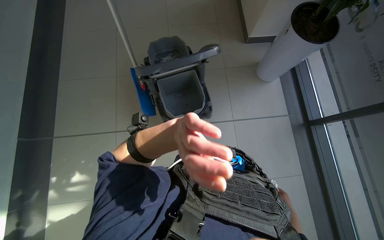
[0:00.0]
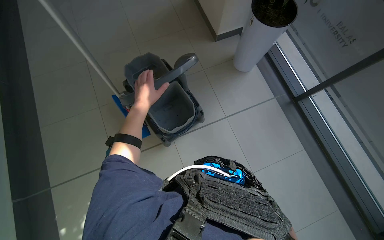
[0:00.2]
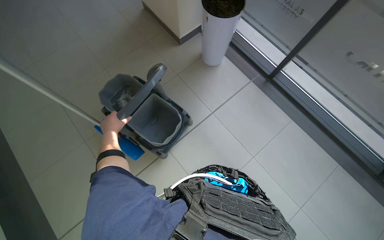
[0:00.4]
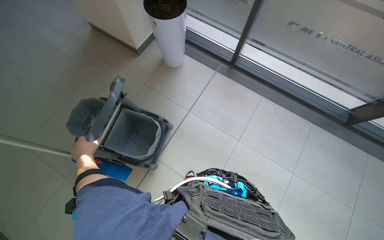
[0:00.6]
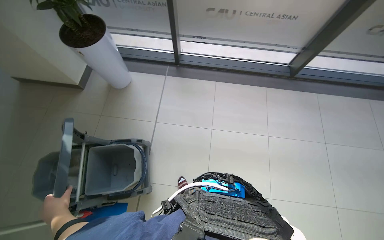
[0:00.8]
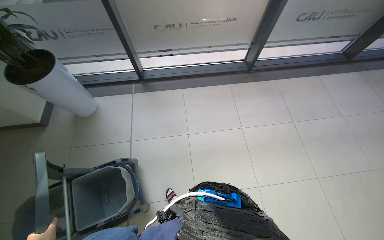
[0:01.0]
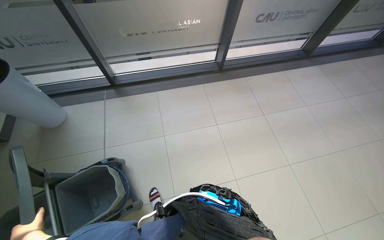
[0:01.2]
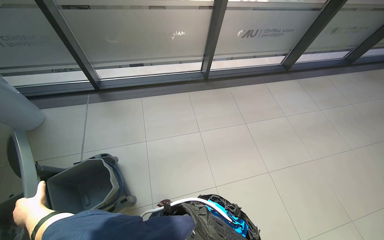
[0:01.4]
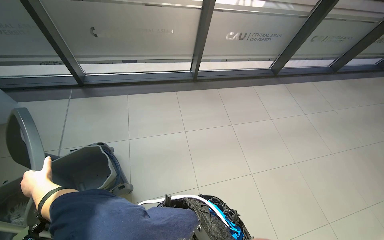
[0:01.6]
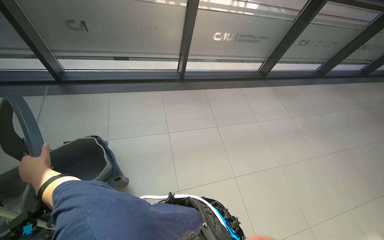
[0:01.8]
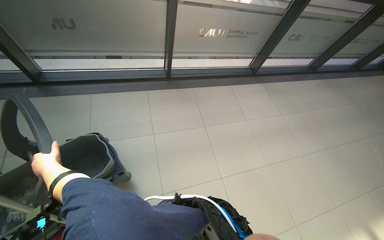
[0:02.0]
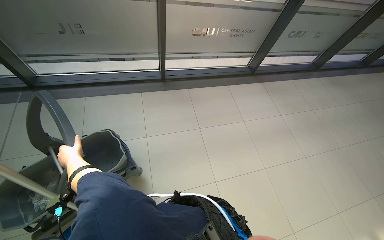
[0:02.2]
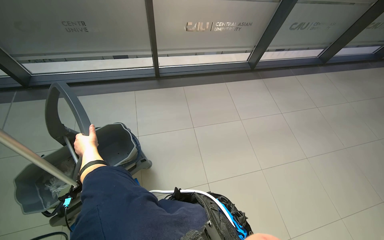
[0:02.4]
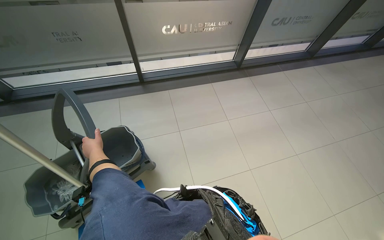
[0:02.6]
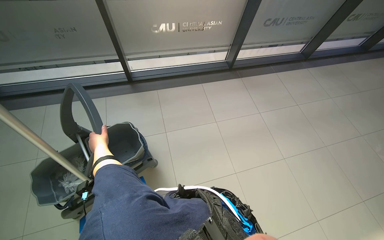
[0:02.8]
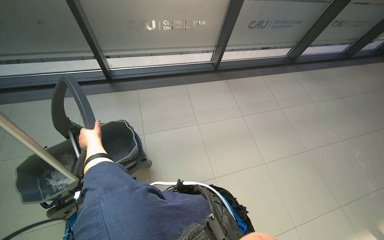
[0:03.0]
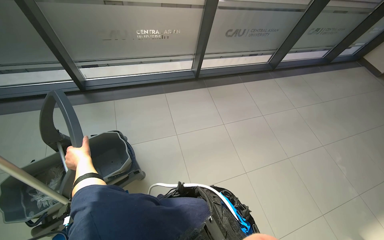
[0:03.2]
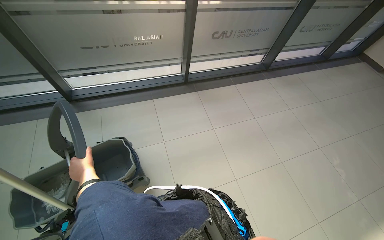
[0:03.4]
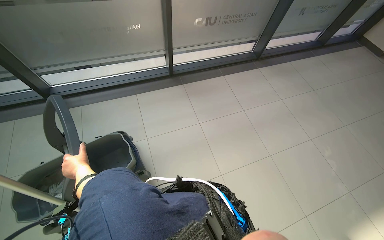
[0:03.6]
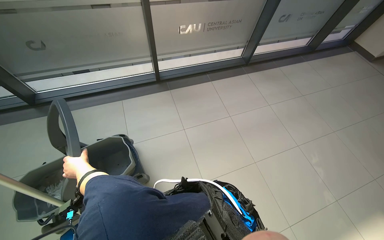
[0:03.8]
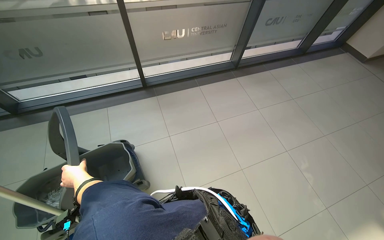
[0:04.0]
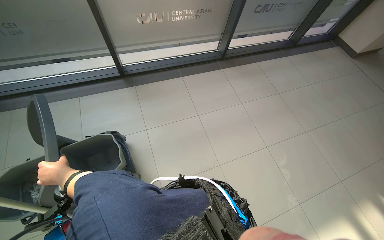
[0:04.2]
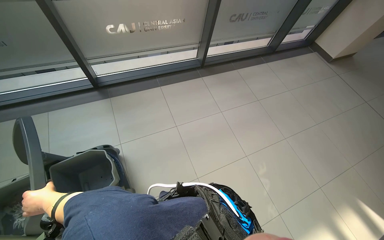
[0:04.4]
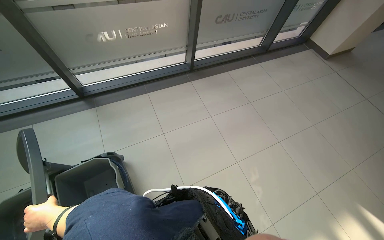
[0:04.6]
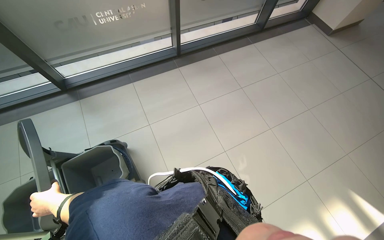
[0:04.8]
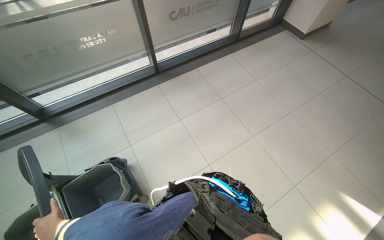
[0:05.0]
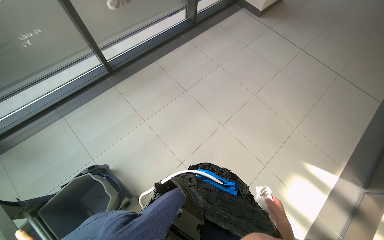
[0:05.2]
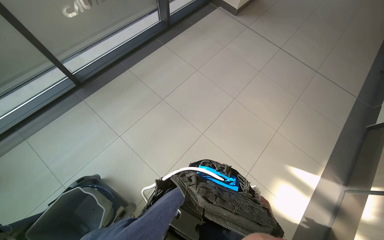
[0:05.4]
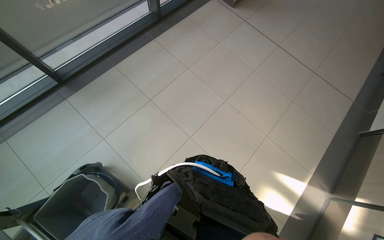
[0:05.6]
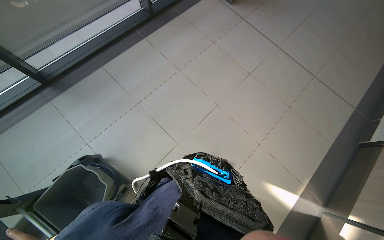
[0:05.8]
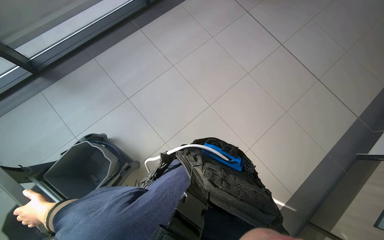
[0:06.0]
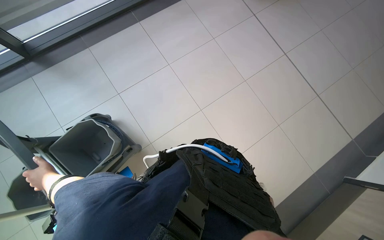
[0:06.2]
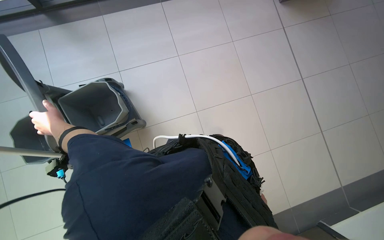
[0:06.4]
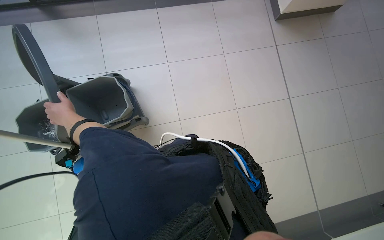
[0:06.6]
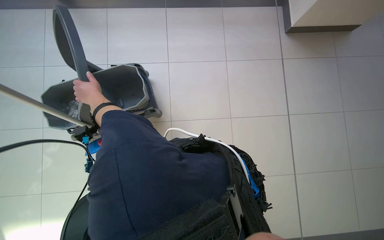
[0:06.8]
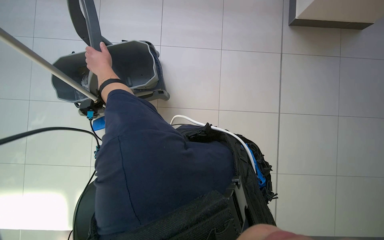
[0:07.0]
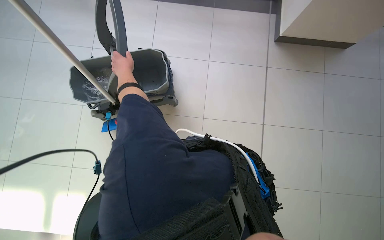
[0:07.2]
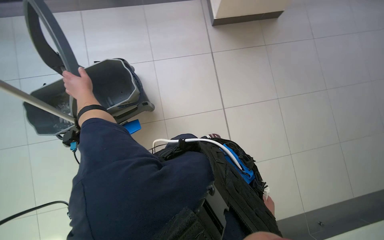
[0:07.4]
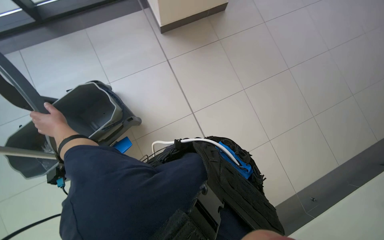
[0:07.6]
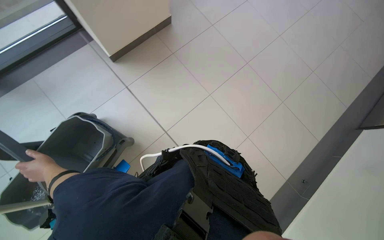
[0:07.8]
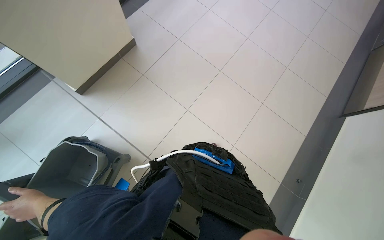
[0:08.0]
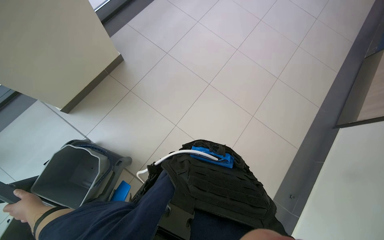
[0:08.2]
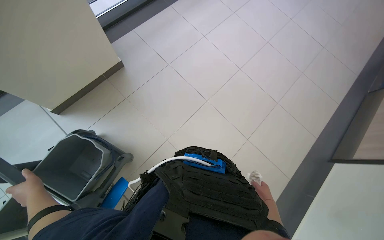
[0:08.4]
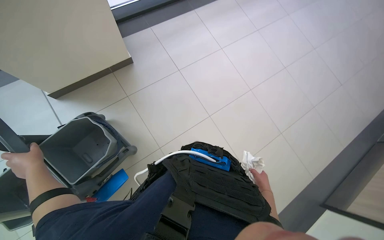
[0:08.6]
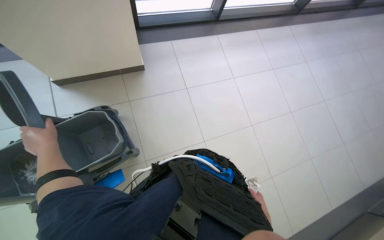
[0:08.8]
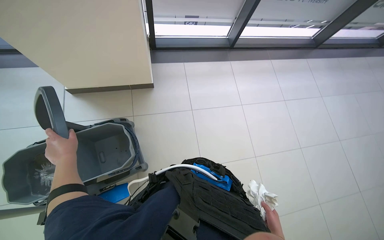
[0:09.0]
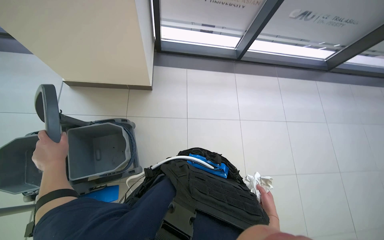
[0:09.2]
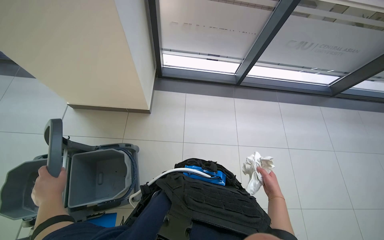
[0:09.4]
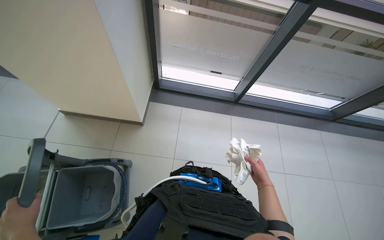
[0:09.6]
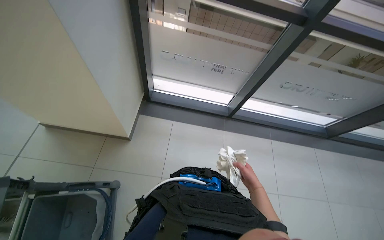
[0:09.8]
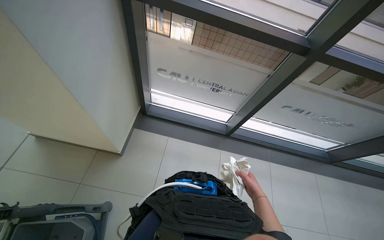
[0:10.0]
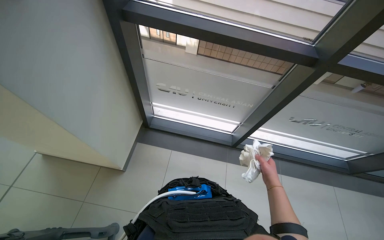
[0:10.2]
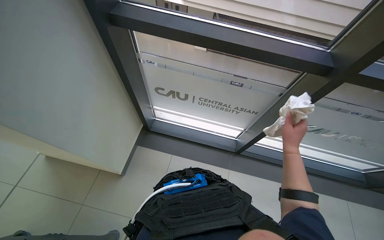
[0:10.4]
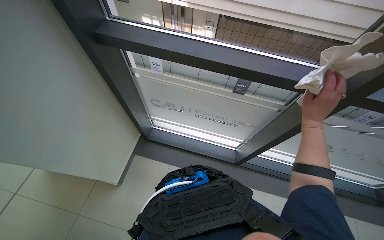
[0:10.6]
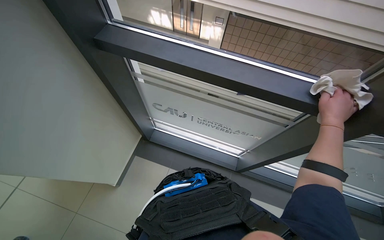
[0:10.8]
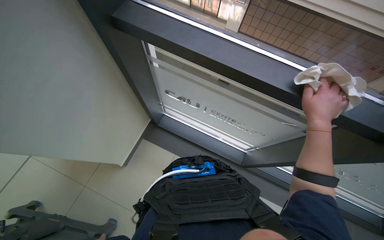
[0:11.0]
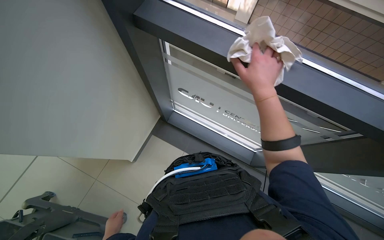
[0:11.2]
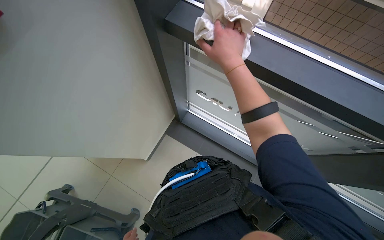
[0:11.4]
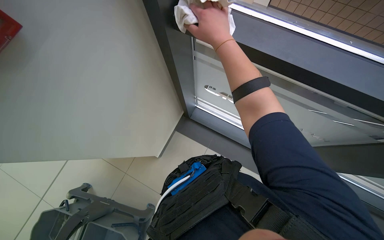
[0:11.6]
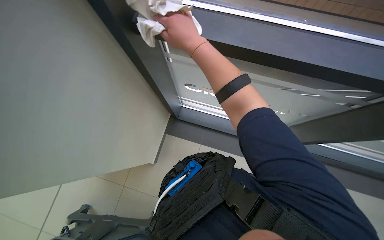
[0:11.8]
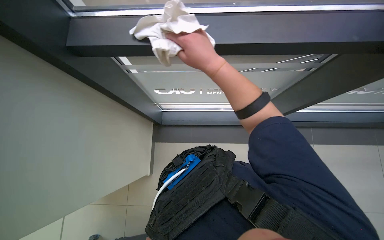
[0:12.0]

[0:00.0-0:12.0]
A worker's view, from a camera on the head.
Job: wiping surfaces.
The whole recording: Wiping glass partition. The worker wipes the glass partition with a white cloth.
0:00.0 to 0:01.6: The wearer's head swings approximately 100 degrees to the right.
0:01.6 to 0:03.0: The camera is carried to the right, some 1 m.
0:03.0 to 0:04.4: The camera is carried to the right, about 1.5 m.
0:04.4 to 0:06.0: The head travels approximately 1 m. The wearer looks about 20 degrees further downward.
0:07.6 to 0:09.0: The view tips upward by approximately 15 degrees. The right hand moves nearer and farther over about 15 cm, changing direction 2 times. The left hand reaches approximately 5 cm down the picture, then returns.

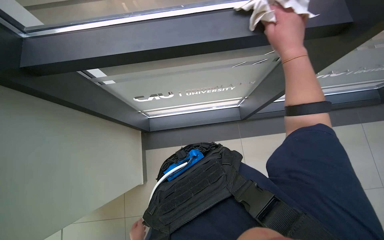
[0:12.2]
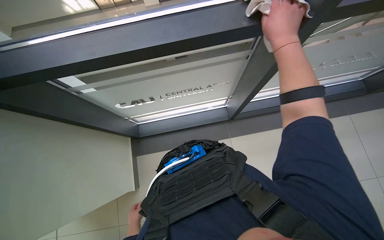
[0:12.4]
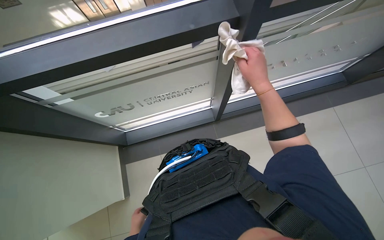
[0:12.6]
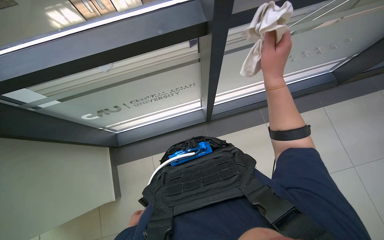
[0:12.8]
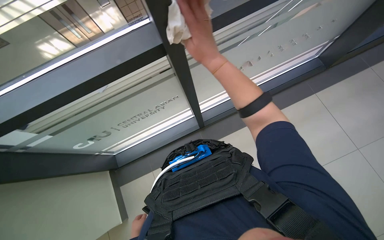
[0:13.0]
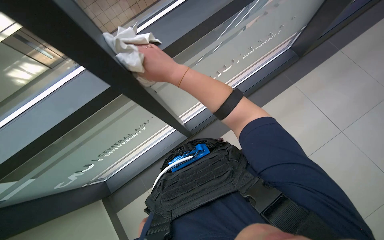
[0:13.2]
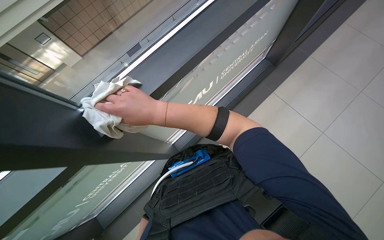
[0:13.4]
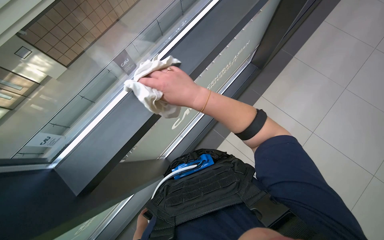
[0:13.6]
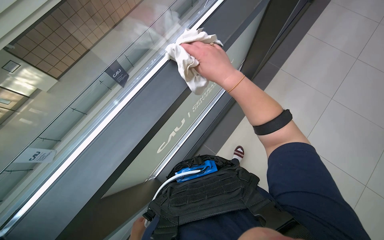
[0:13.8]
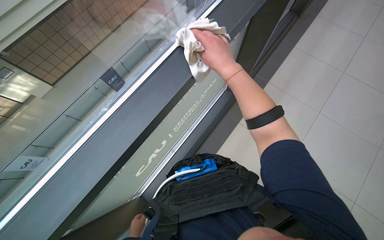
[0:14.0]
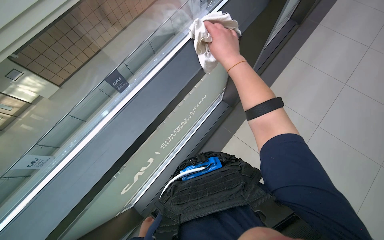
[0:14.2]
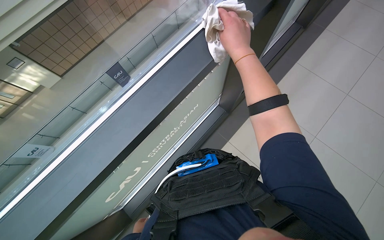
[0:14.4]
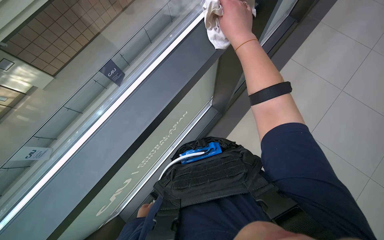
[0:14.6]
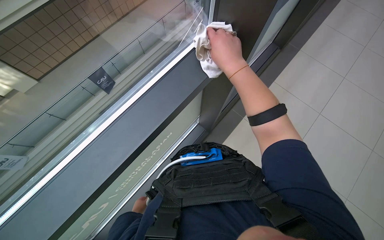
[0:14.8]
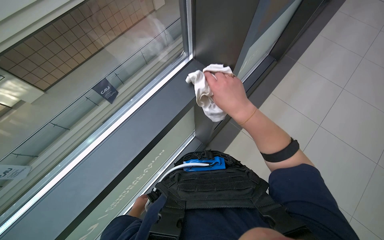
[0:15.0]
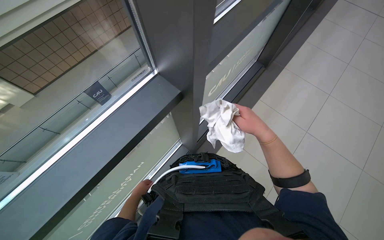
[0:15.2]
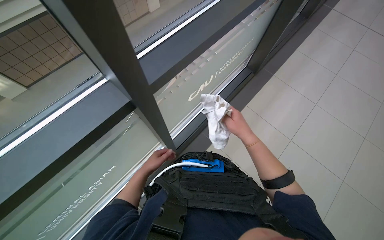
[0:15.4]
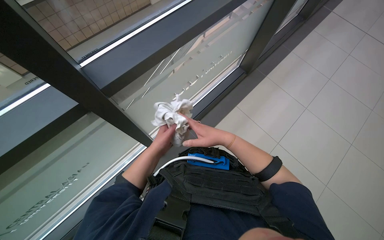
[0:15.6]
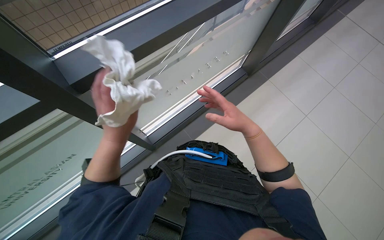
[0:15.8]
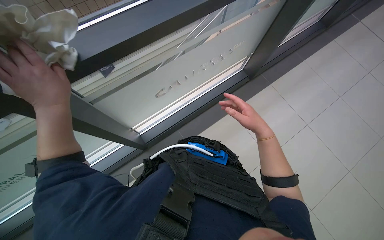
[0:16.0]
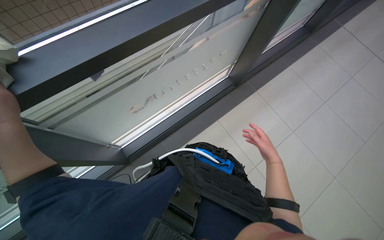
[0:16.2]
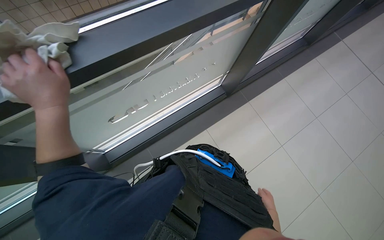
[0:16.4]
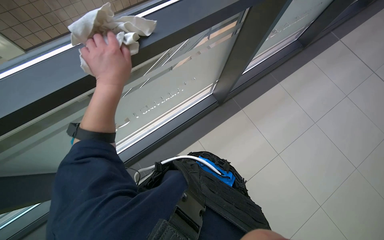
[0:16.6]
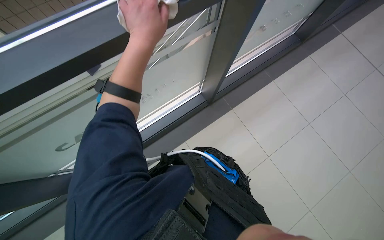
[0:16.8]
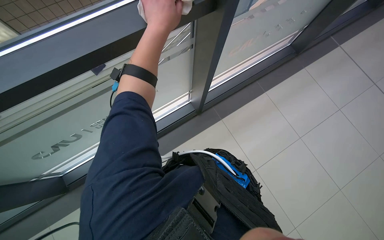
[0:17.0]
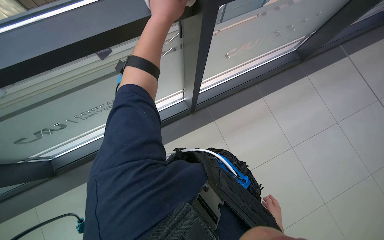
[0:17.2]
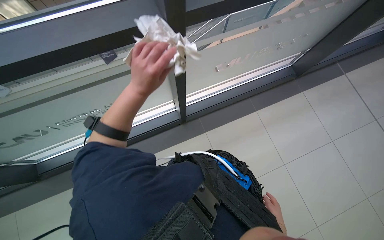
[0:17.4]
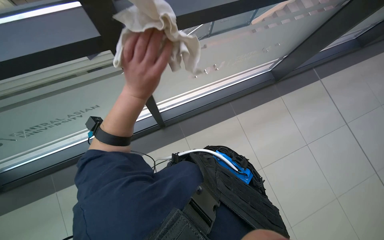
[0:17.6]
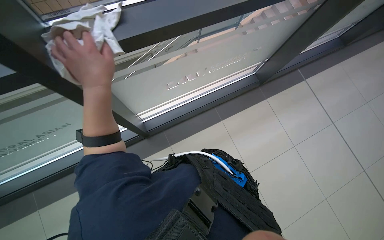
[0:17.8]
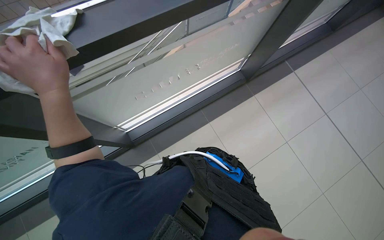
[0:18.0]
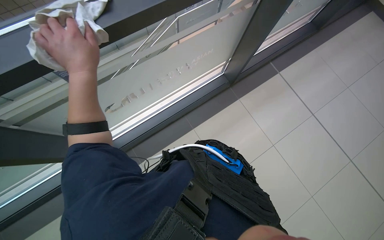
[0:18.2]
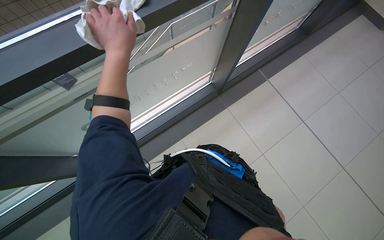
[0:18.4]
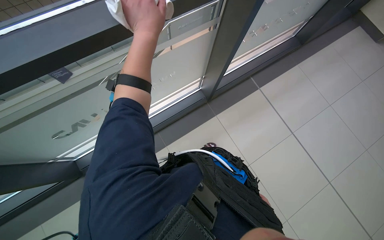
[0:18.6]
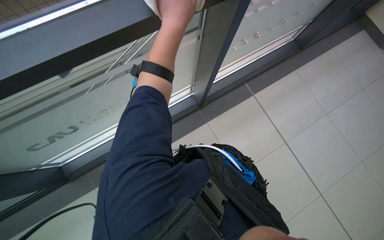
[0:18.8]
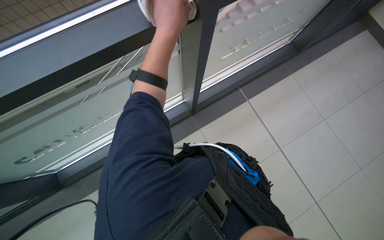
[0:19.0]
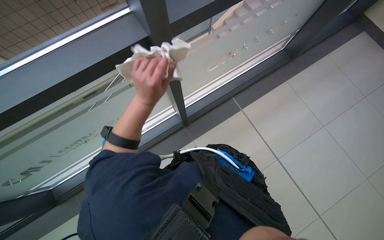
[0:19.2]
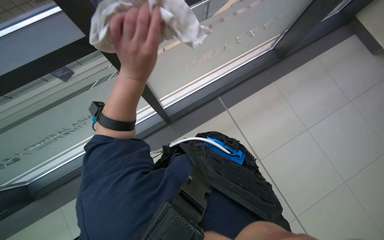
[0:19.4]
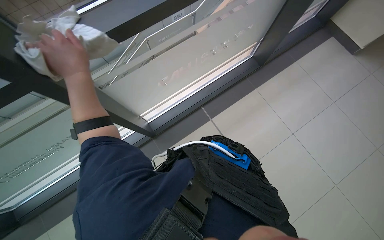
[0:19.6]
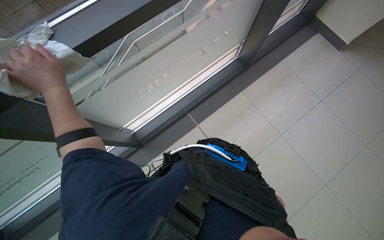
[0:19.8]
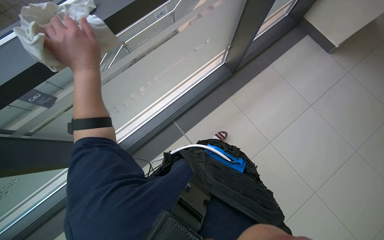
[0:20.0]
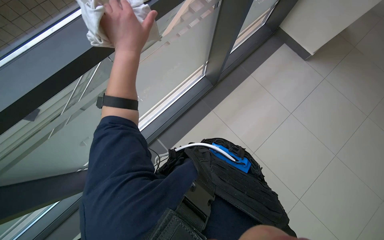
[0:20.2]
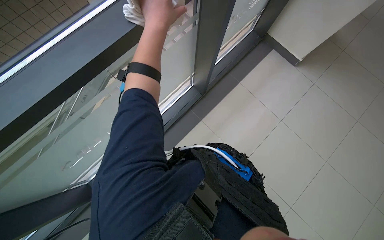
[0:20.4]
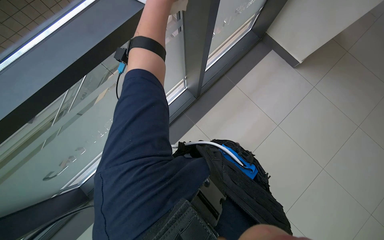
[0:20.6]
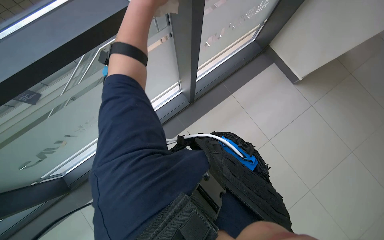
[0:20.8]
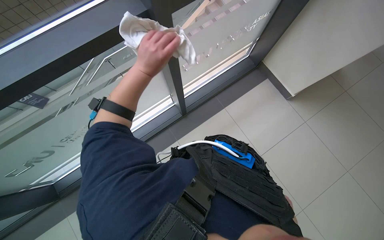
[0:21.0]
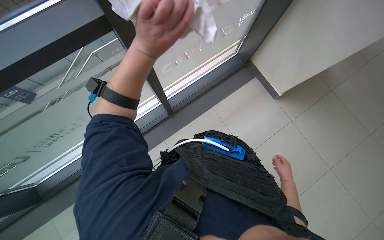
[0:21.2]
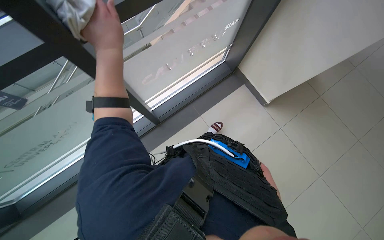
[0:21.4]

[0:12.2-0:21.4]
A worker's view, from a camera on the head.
Job: wiping surfaces.
The whole recording: Wiping glass partition. The worker wipes the glass partition with a white cloth.
0:12.2 to 0:13.8: The camera travels approximately 50 cm. The scene turns about 35 degrees counterclockwise in the picture.
0:18.4 to 0:19.8: The left hand goes some 10 cm to the left.
0:19.8 to 0:21.4: The left hand shifts approximately 50 cm to the right and up the picture.
